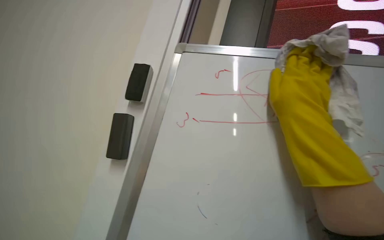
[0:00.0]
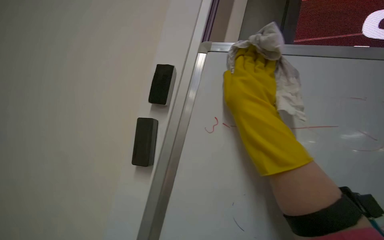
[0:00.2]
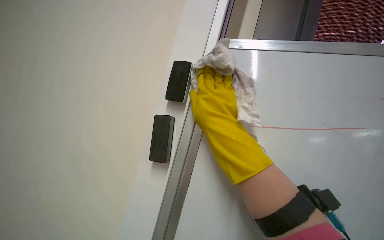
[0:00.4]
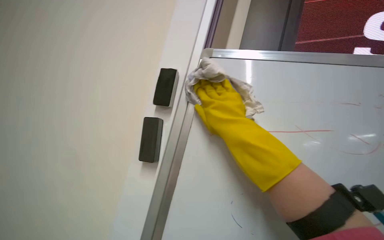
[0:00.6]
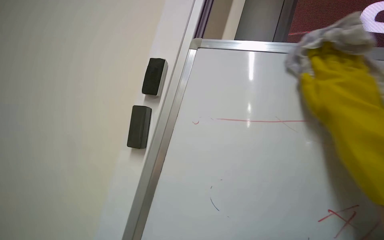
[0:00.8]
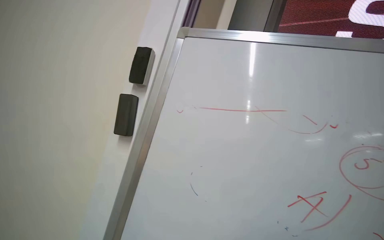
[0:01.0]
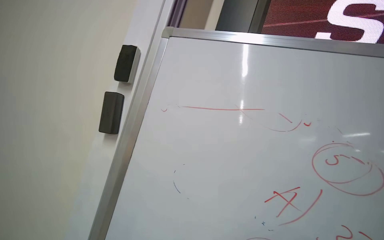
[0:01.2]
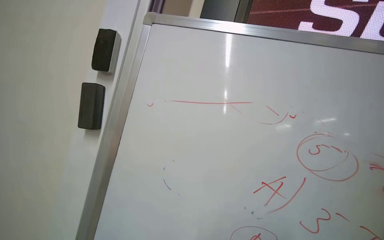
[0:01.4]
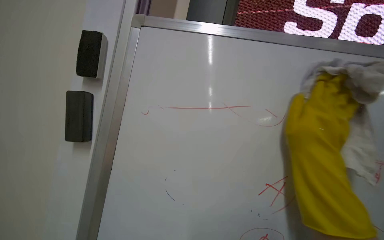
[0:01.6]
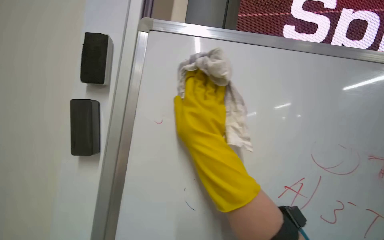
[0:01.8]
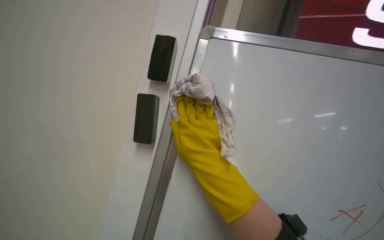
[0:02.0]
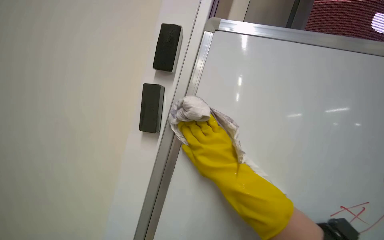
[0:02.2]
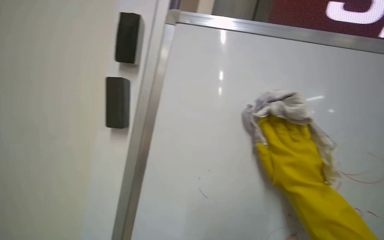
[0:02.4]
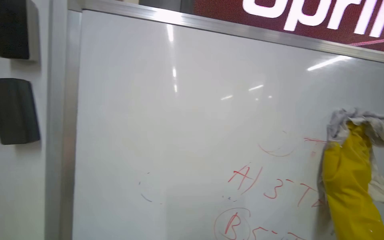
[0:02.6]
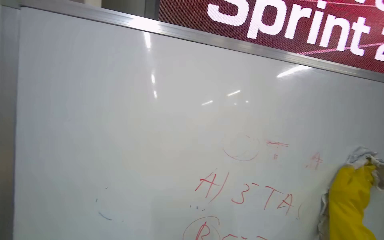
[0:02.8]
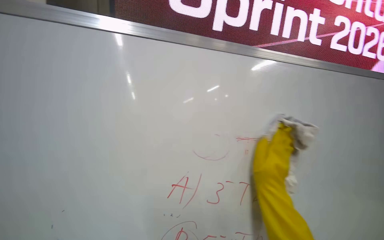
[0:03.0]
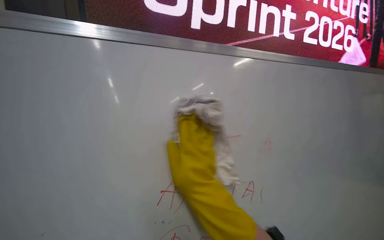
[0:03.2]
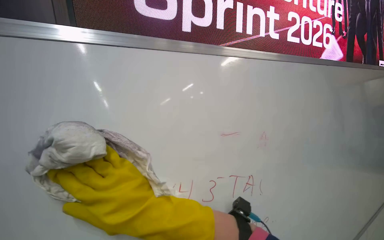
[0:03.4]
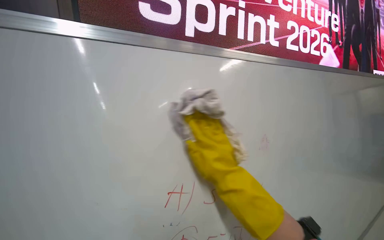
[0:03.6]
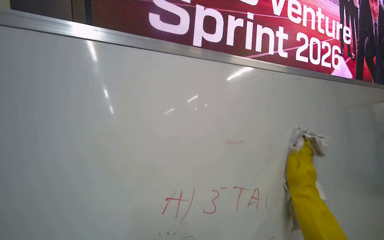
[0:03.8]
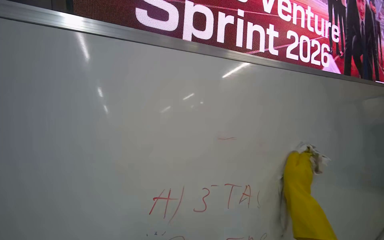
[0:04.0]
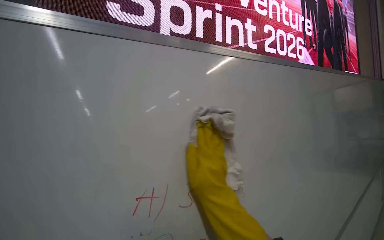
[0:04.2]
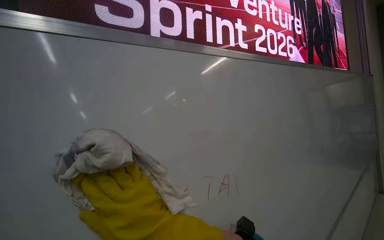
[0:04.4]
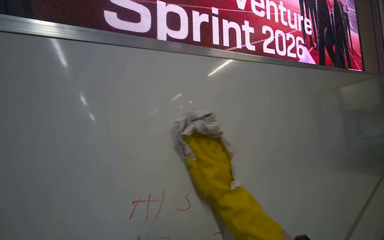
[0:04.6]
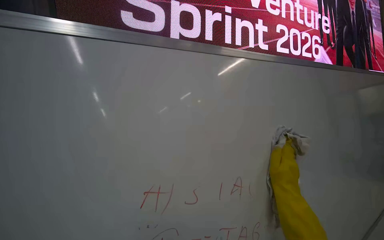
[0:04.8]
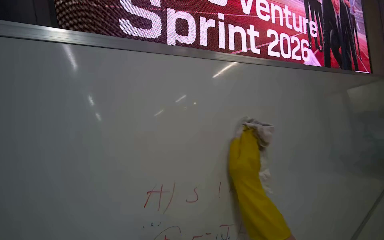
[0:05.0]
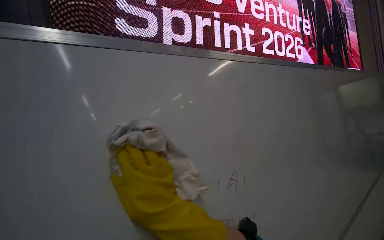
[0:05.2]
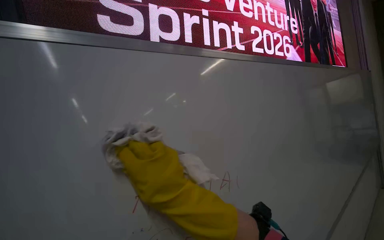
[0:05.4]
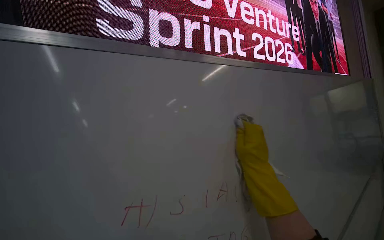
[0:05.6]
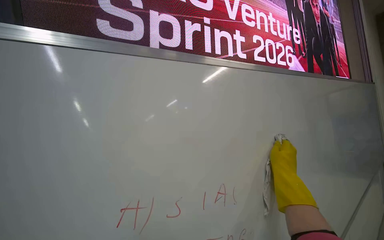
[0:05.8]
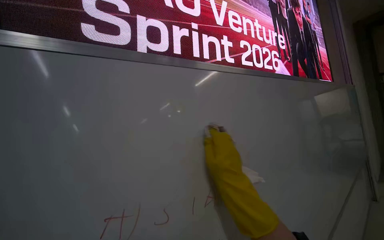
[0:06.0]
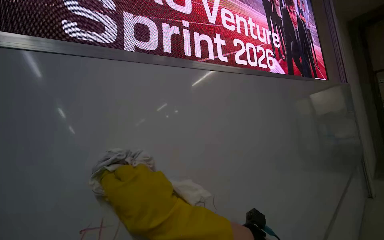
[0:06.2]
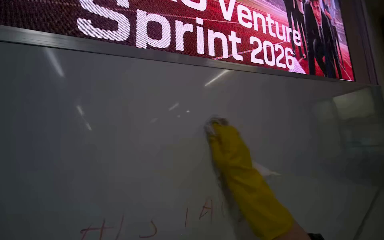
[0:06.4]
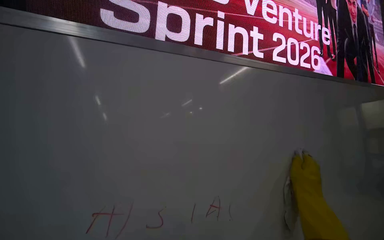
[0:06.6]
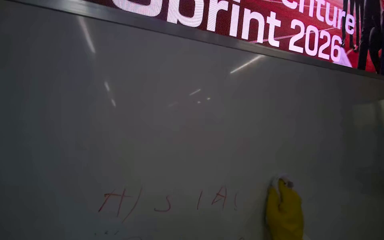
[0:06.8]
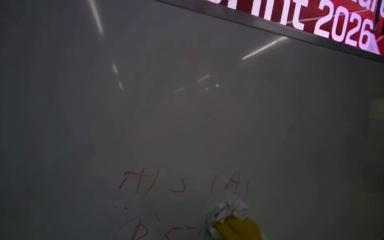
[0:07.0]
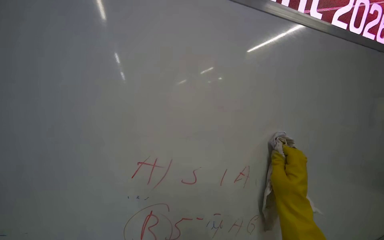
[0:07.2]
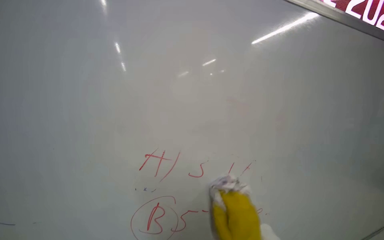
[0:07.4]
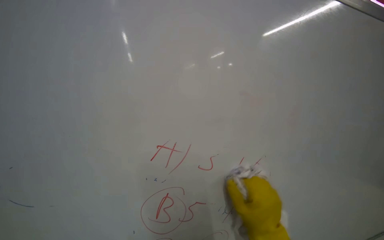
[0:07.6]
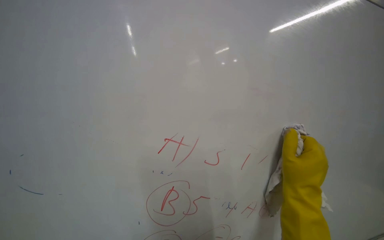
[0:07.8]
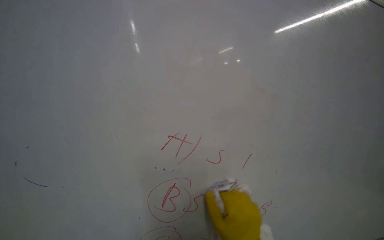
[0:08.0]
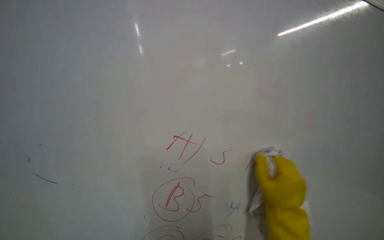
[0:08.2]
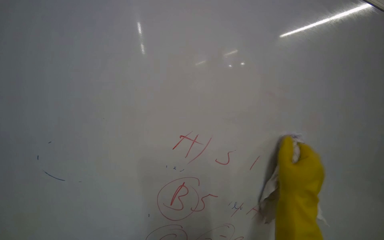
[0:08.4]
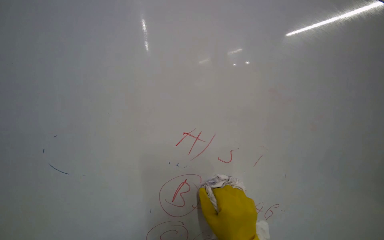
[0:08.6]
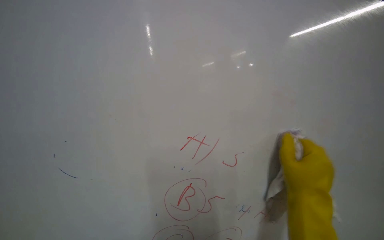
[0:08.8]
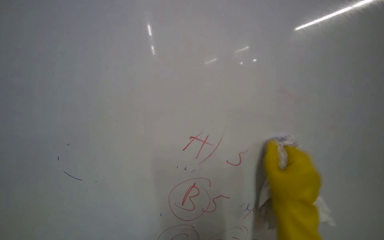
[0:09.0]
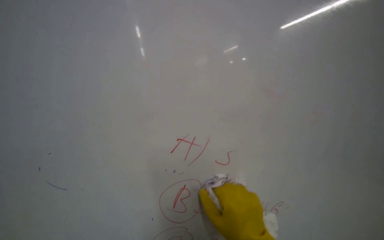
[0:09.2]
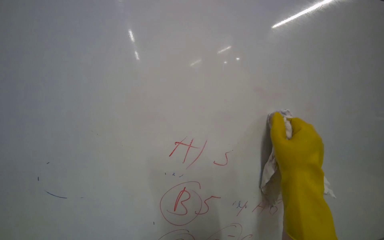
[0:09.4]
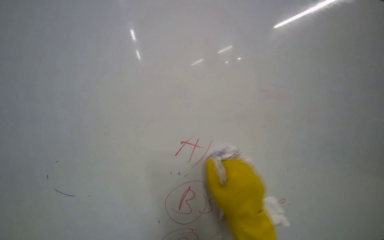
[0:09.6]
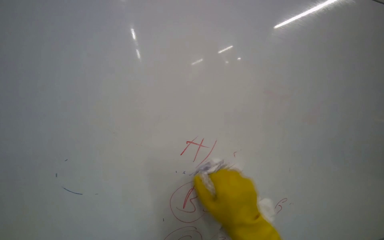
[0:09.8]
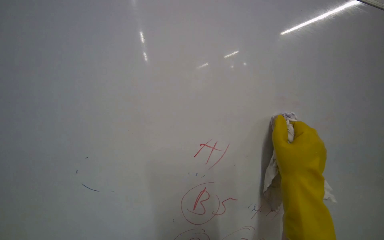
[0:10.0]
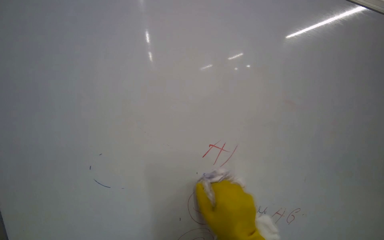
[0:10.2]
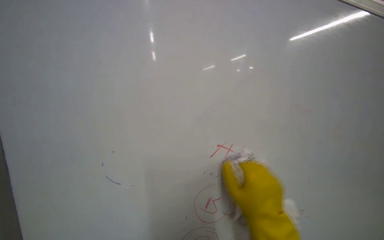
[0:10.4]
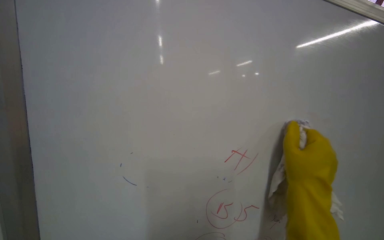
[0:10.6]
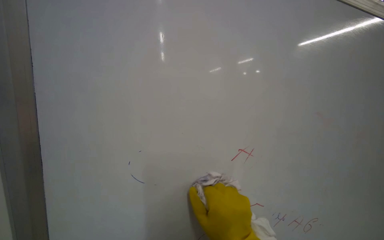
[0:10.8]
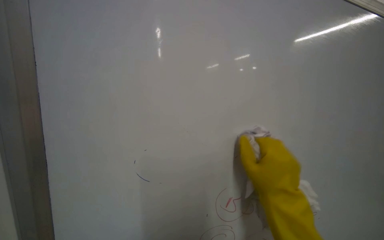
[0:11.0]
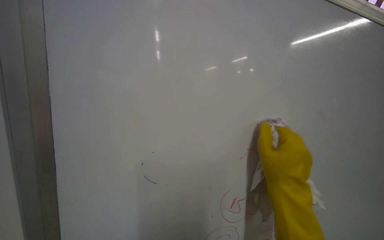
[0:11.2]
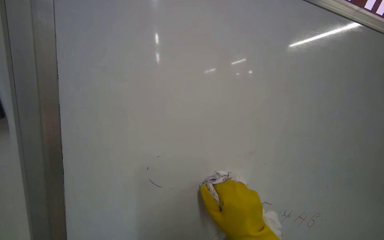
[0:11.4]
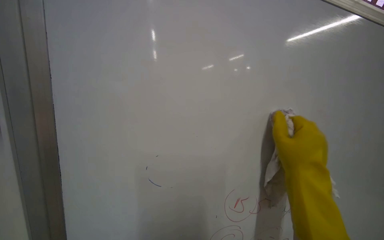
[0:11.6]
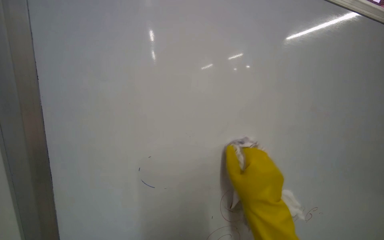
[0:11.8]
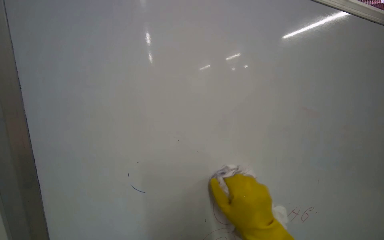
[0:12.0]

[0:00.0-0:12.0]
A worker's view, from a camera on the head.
Job: wiping surfaces.
The whole recording: Wiping whiteboard. The worker wipes the whiteboard clean with a cloth.
0:01.6 to 0:03.0: The wearer's head swings some 30 degrees to the right.
0:03.0 to 0:04.4: The head turns to the right by approximately 20 degrees. The right hand goes left and right, about 40 cm each way, reversing 2 times.
0:04.4 to 0:06.0: The right hand swings left and right, roughly 30 cm each way, with 2 reversals.
0:06.0 to 0:07.6: The head rotates some 20 degrees to the left. The view tilts approximately 20 degrees downward.
0:09.0 to 0:10.4: The right hand moves up and down the picture over roughly 15 cm, changing direction 3 times.
0:10.4 to 0:12.0: The view tilts about 15 degrees upward. The right hand goes up and down the picture, roughly 15 cm each way, reversing 3 times.

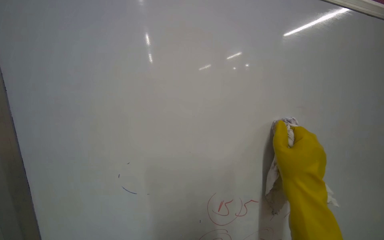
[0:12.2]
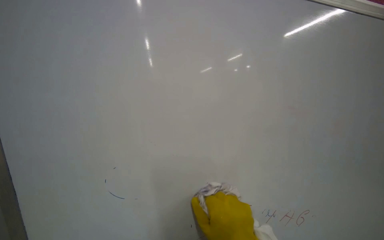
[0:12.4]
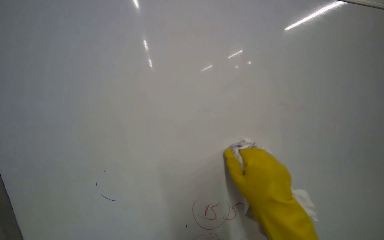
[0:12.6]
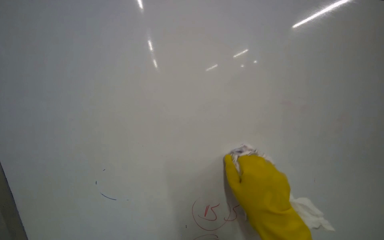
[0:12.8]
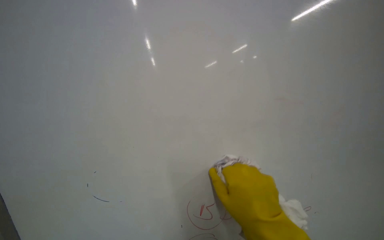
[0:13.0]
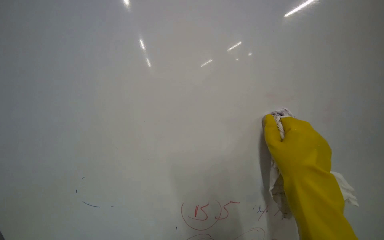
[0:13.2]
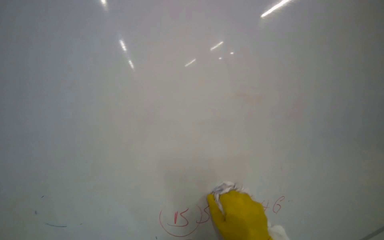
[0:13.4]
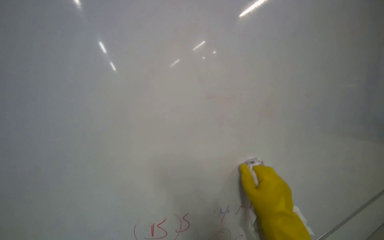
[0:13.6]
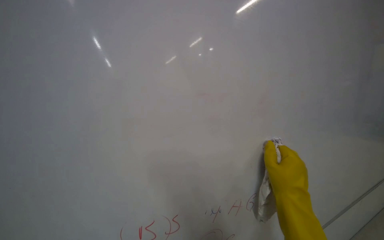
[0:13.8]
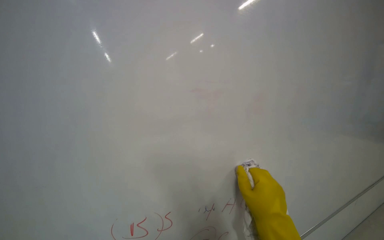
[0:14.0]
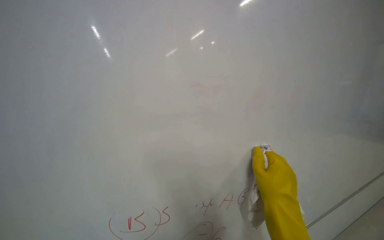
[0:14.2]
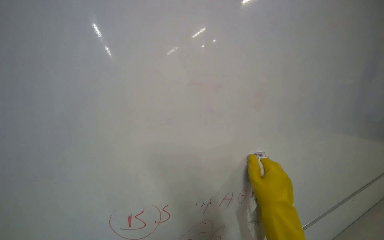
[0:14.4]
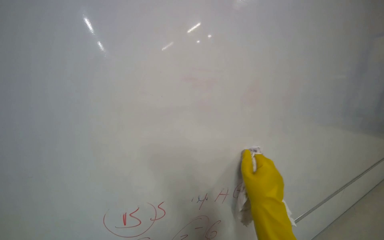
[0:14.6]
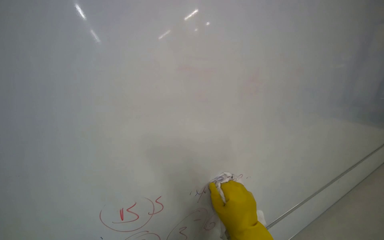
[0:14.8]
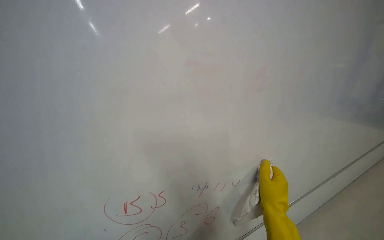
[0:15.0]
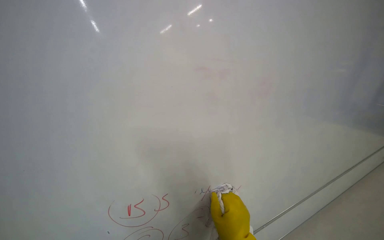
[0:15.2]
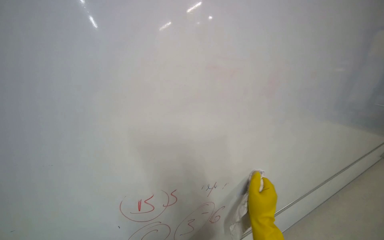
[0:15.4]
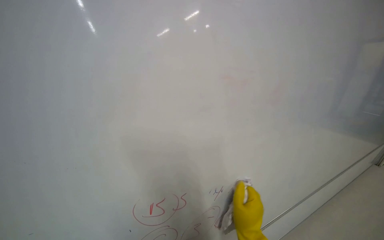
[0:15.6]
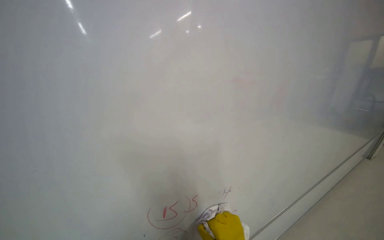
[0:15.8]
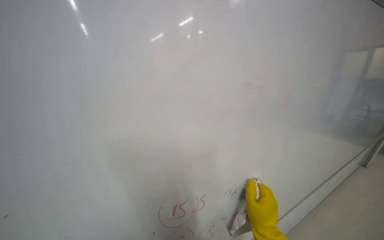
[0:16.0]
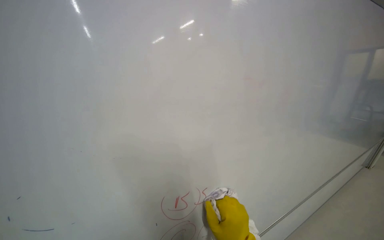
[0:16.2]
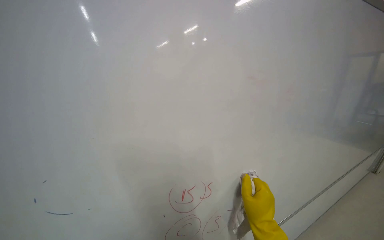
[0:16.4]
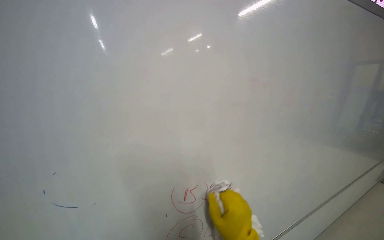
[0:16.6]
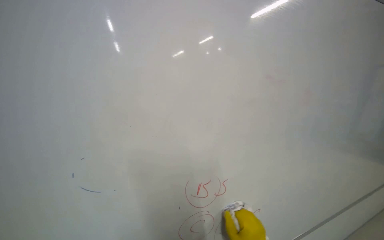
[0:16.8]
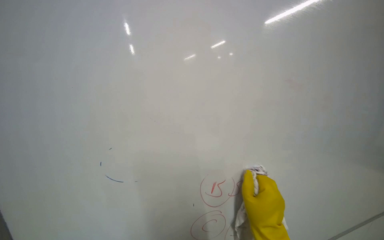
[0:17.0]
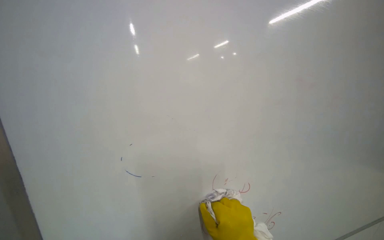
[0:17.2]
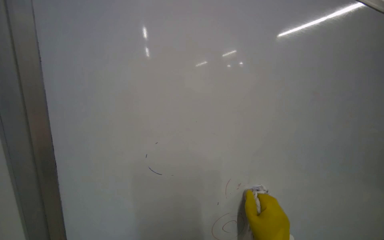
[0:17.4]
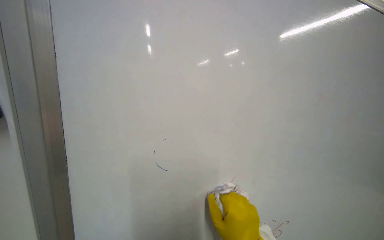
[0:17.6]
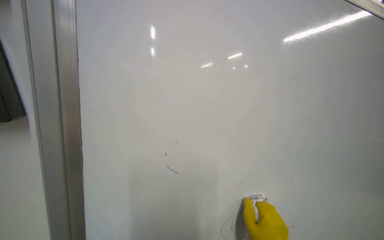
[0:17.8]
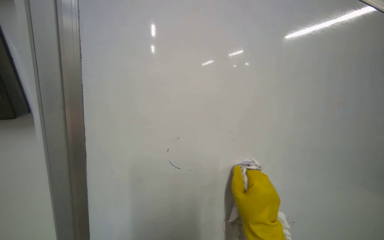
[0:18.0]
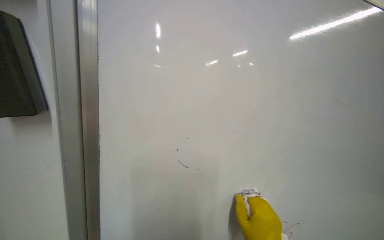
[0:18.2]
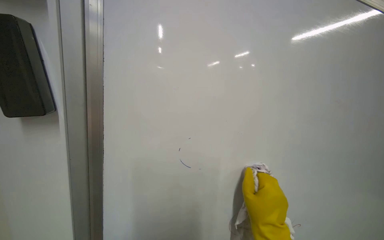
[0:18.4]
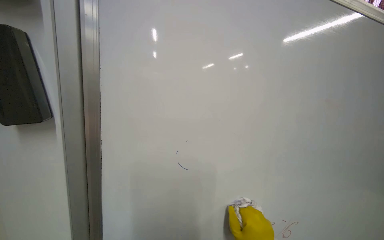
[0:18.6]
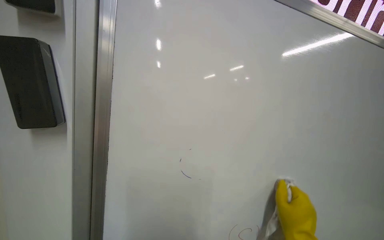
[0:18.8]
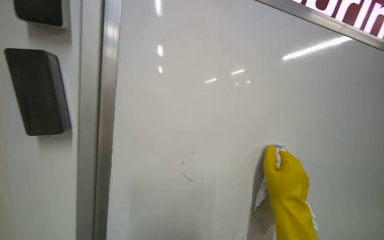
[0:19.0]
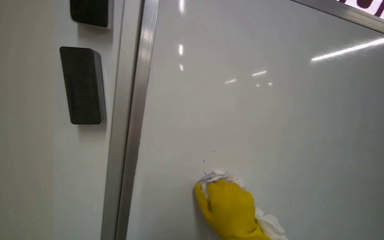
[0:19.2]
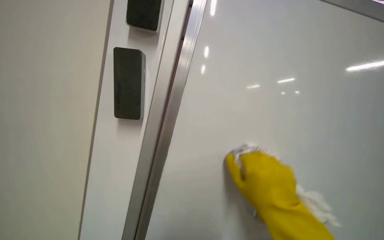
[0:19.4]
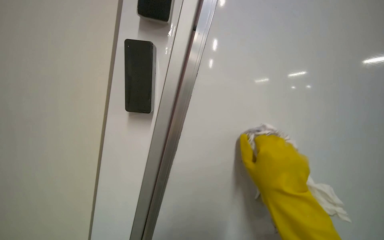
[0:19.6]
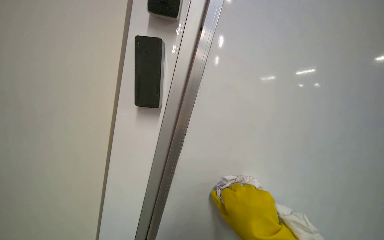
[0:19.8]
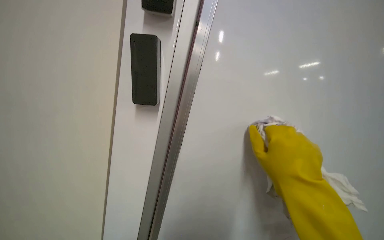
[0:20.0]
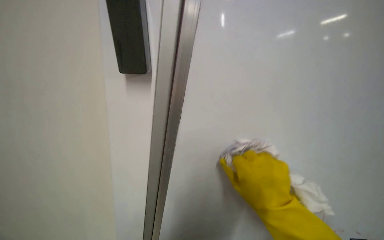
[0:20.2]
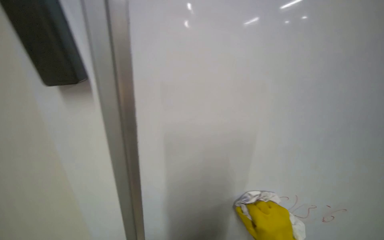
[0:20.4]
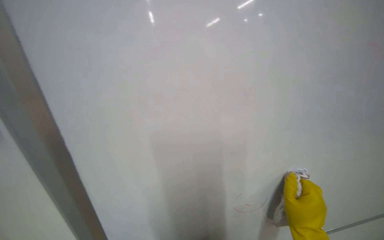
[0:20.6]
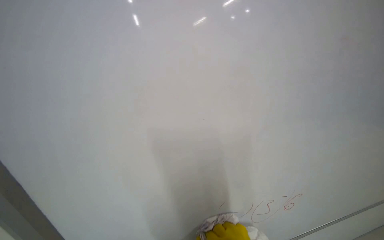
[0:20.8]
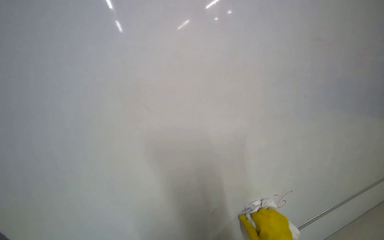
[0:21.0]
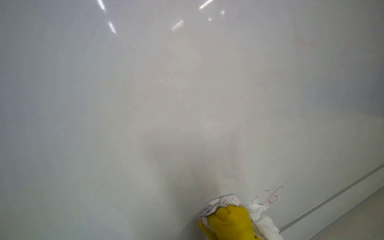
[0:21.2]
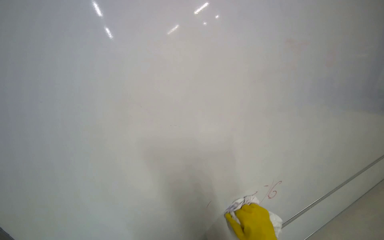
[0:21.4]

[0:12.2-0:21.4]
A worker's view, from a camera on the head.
Job: wiping surfaces.
The whole recording: Wiping whiteboard. The worker wipes the whiteboard clean with a cloth.
0:12.2 to 0:13.8: The right hand goes up and down the picture, about 15 cm each way, reversing 3 times.
0:13.8 to 0:15.2: The right hand shifts roughly 20 cm down the picture and to the left.
